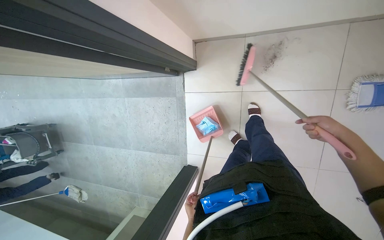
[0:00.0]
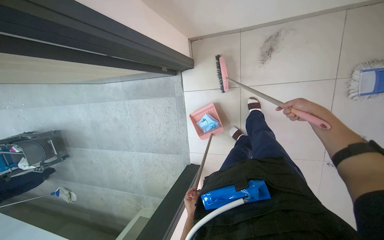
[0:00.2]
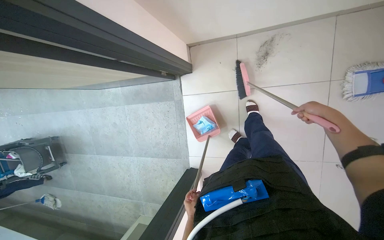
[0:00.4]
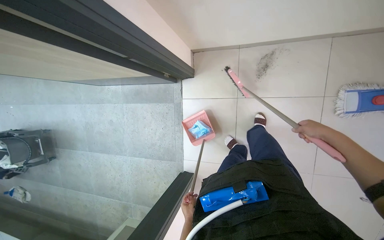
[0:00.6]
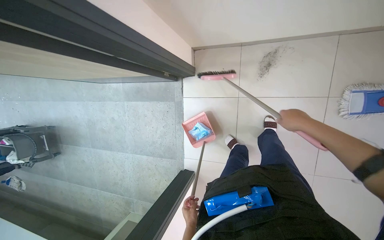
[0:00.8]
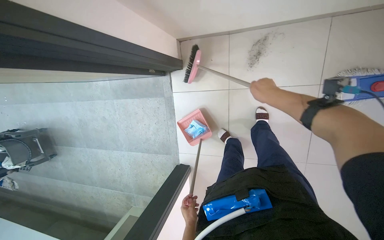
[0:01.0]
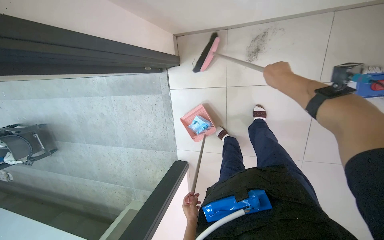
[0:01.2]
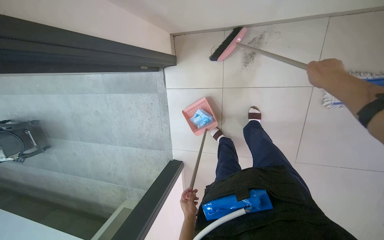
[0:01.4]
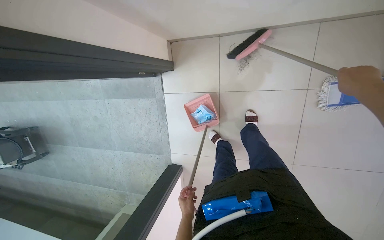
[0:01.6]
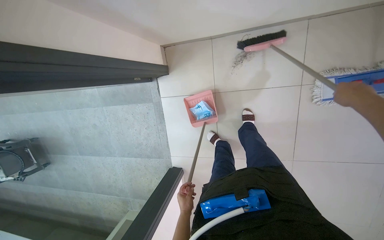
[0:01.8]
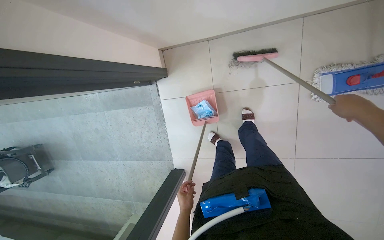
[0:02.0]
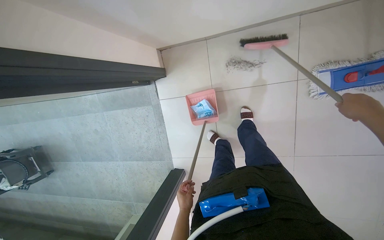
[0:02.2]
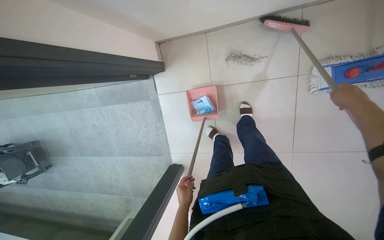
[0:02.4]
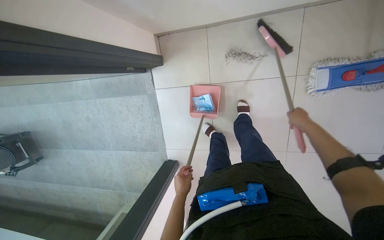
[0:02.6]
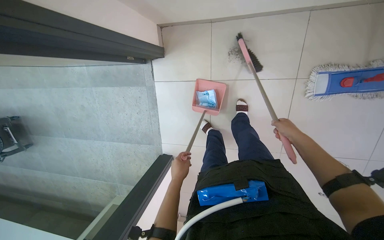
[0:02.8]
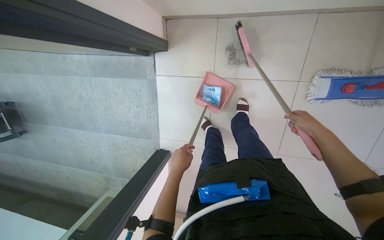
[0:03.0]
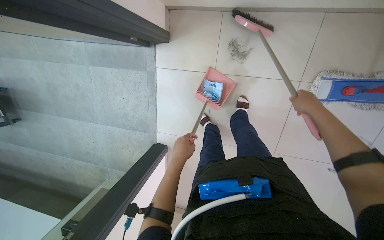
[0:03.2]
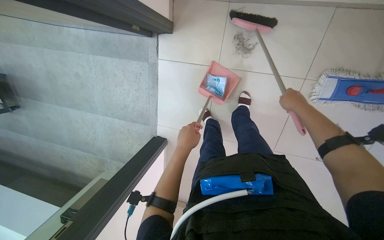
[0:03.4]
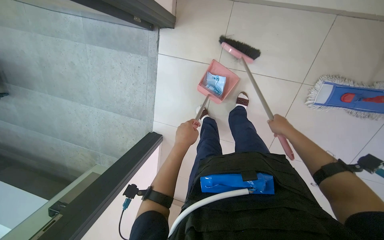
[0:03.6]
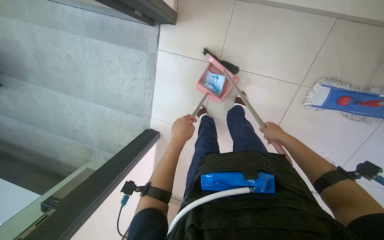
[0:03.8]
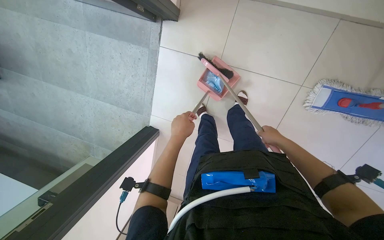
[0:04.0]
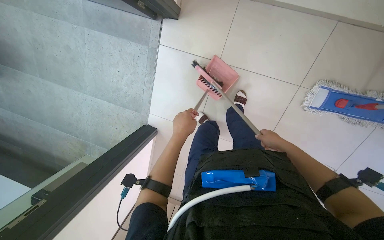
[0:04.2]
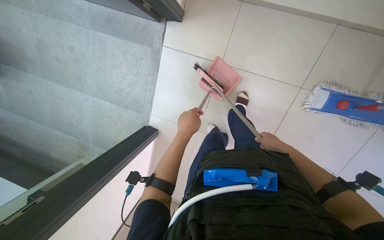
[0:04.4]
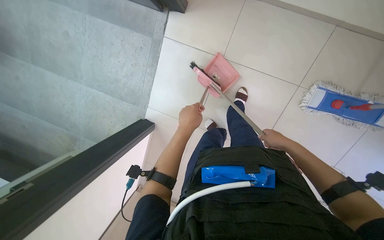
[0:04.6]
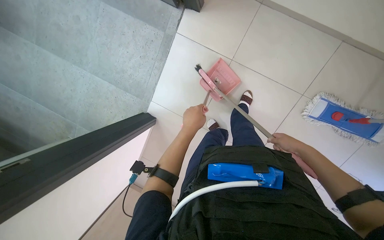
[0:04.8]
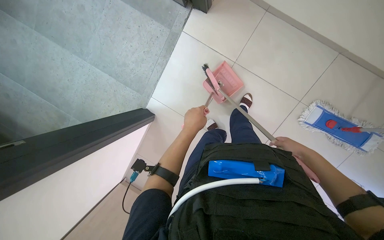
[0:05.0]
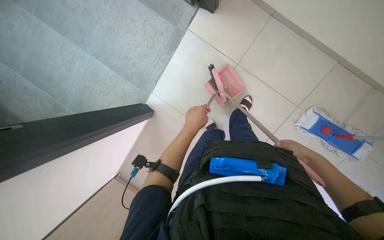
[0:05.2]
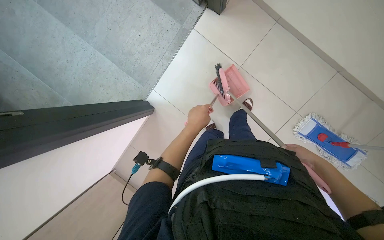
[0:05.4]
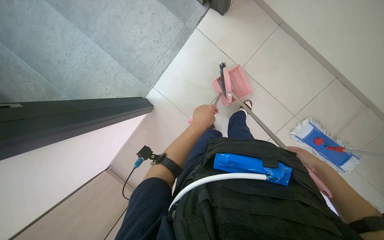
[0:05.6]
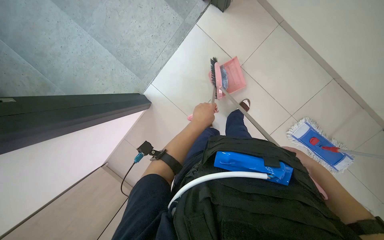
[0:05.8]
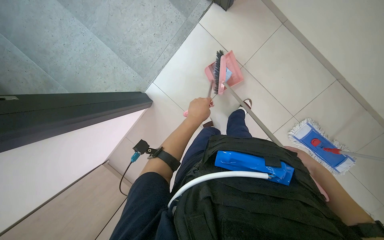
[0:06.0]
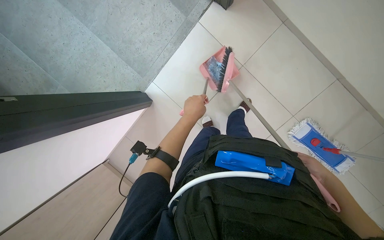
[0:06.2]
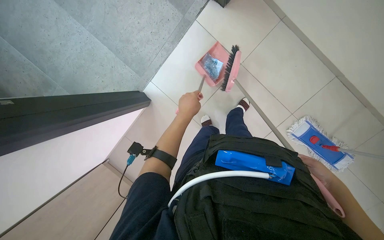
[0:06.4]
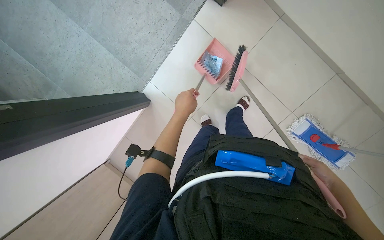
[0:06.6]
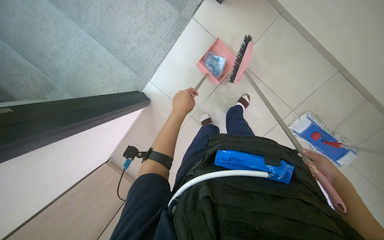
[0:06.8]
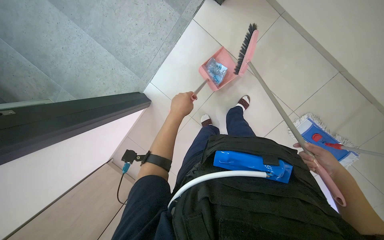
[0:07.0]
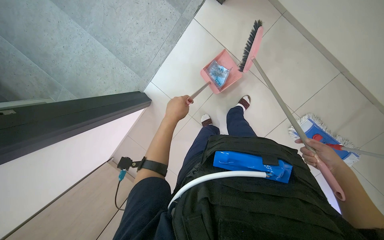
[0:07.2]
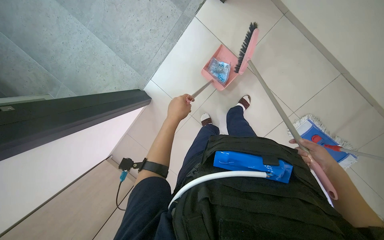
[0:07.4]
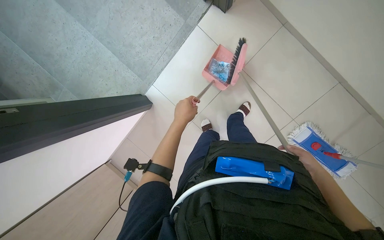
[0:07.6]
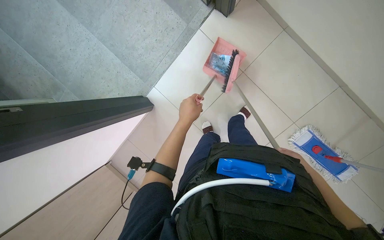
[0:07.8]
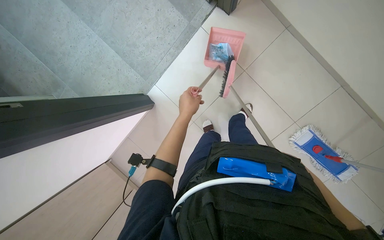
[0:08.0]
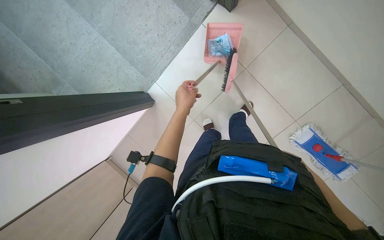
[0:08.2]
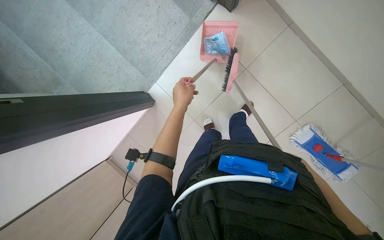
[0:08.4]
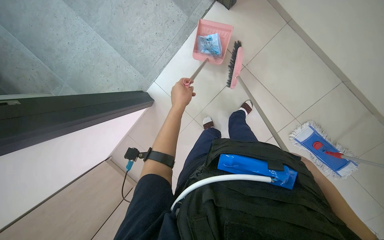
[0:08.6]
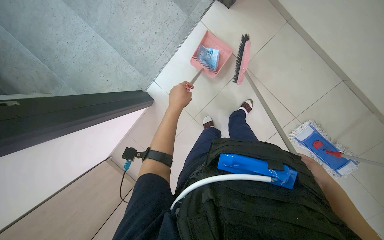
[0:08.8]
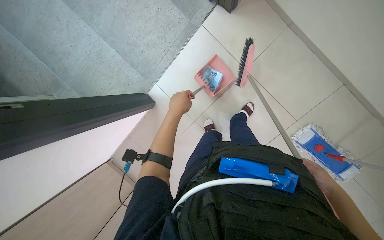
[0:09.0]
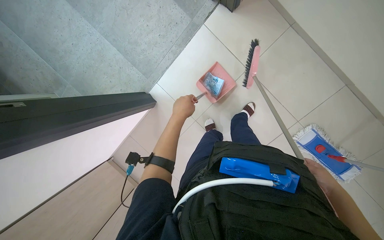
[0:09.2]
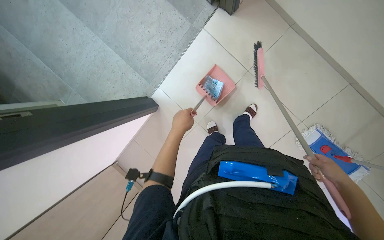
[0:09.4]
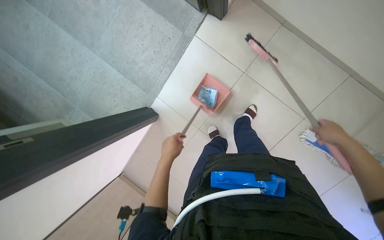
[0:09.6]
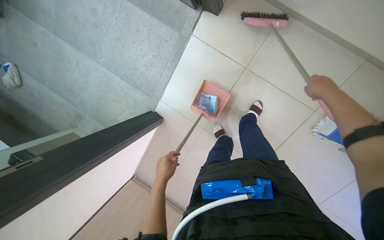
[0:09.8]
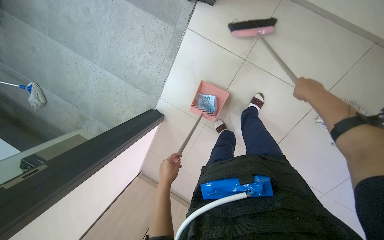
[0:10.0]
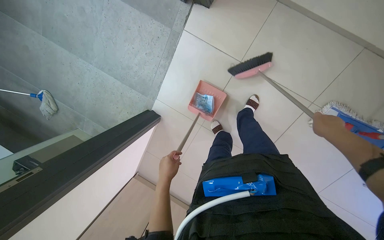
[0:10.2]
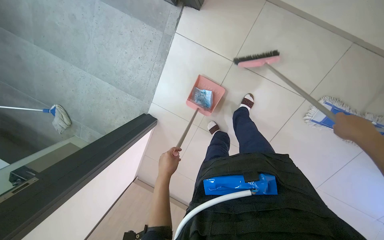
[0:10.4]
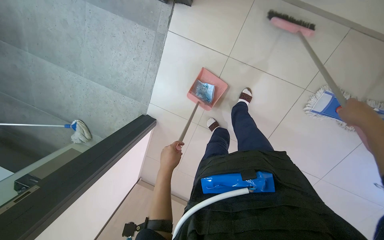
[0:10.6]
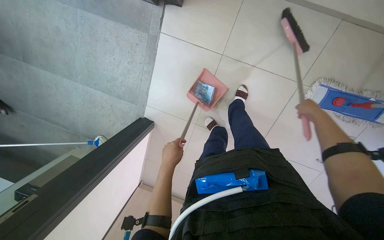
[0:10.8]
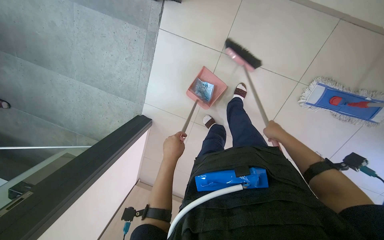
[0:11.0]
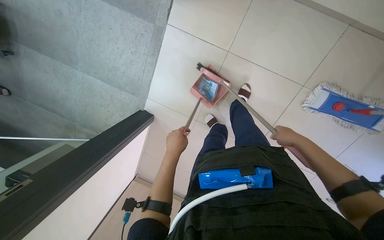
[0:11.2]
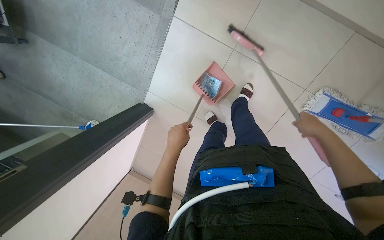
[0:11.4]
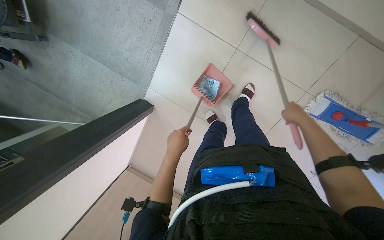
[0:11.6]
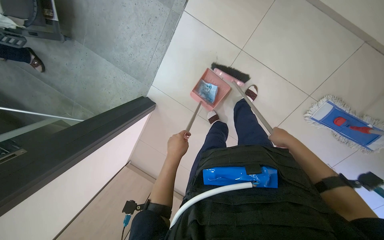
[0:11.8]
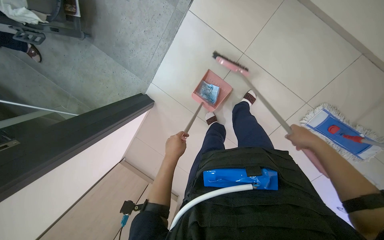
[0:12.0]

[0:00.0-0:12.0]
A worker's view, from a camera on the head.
Job: sweeping floor.
The whole recording: Sweeping and collecting debris from floor. The worker sweeps debris from the floor with a broom and collects it into a dustpan.
0:00.0 to 0:01.6: The right hand shifts approximately 20 cm up the picture and nearer to the camera, and reaches approximately 15 cm to the left, then returns. Meanwhile the left hand reaches roughly 10 cm farther from the camera, then returns.
0:01.6 to 0:03.0: The left hand goes about 15 cm up the picture and nearer to the camera. The right hand shifts about 20 cm down the picture and farther from the camera.
0:03.0 to 0:04.4: The right hand travels to the left by about 10 cm.
0:04.4 to 0:06.0: The right hand goes about 10 cm to the right.
0:06.0 to 0:07.6: The hands work in one place, with small movements.
0:09.0 to 0:10.4: The left hand goes some 15 cm down the picture.
0:10.4 to 0:12.0: The right hand goes nearer and farther, roughly 20 cm each way, reversing 3 times.

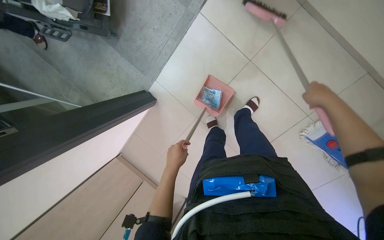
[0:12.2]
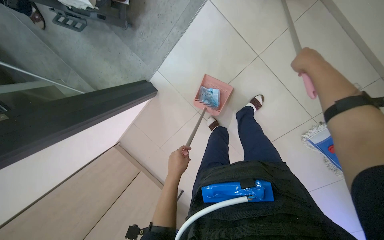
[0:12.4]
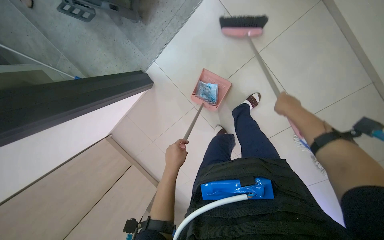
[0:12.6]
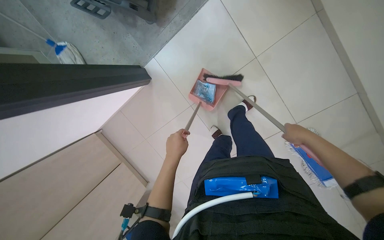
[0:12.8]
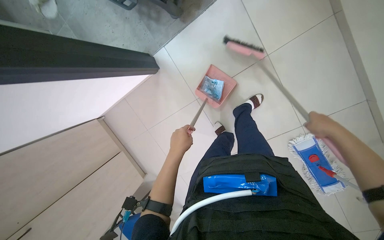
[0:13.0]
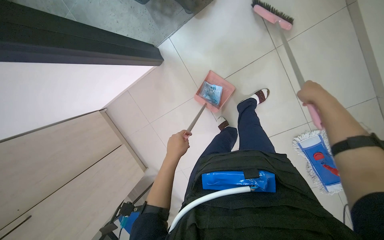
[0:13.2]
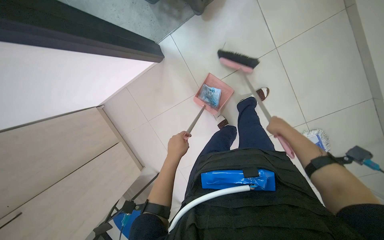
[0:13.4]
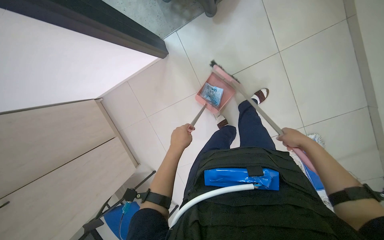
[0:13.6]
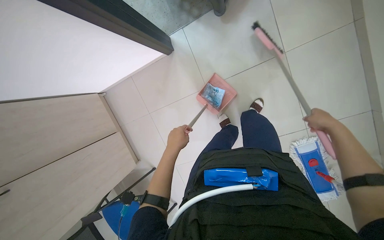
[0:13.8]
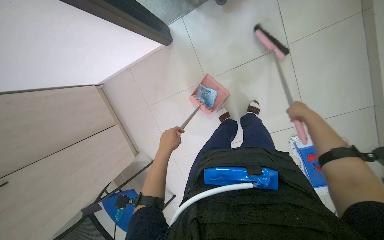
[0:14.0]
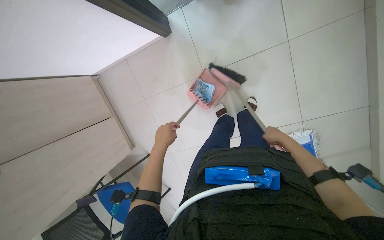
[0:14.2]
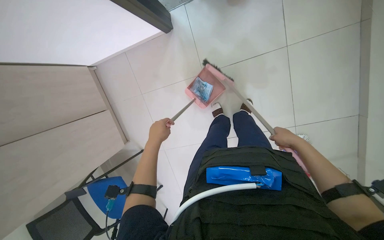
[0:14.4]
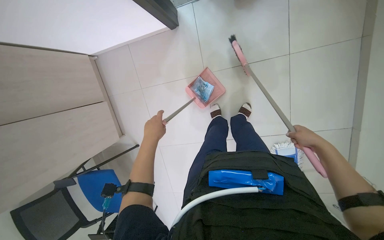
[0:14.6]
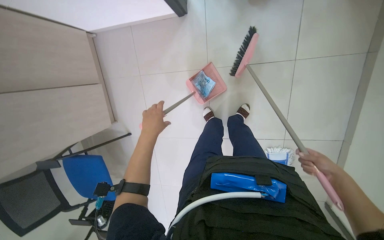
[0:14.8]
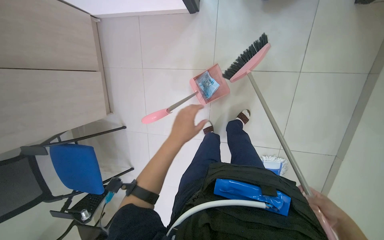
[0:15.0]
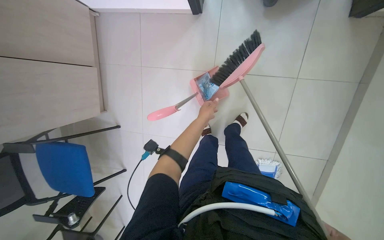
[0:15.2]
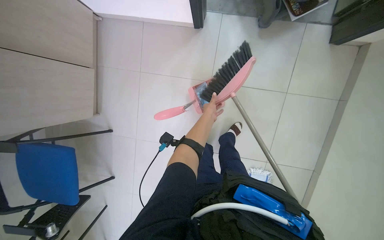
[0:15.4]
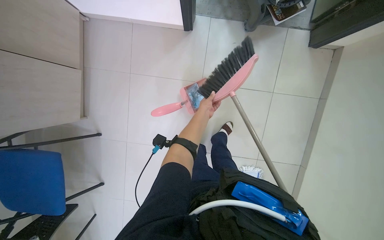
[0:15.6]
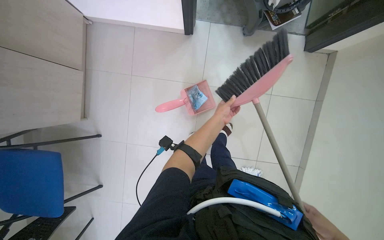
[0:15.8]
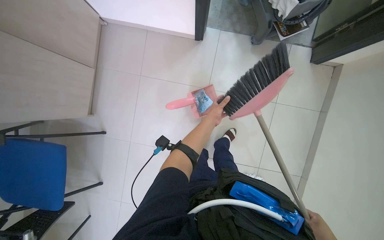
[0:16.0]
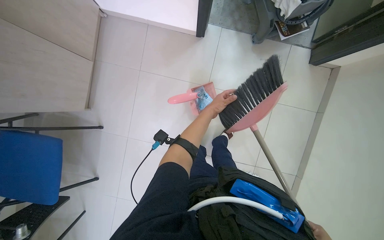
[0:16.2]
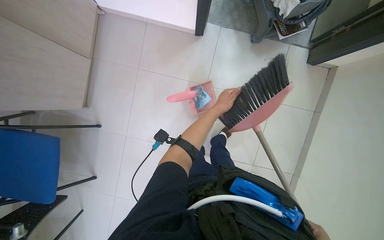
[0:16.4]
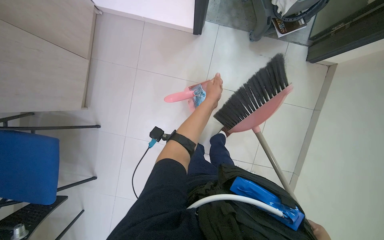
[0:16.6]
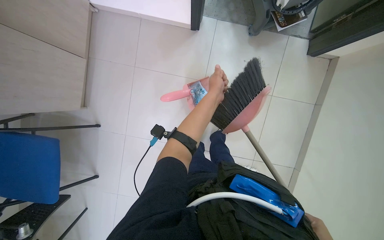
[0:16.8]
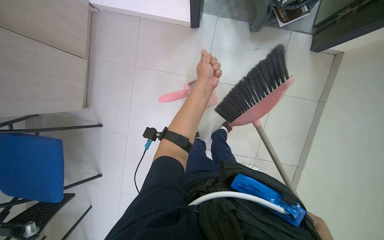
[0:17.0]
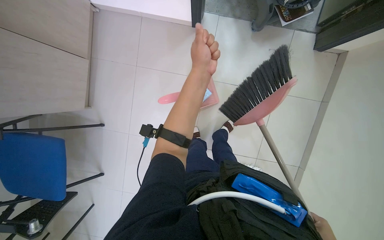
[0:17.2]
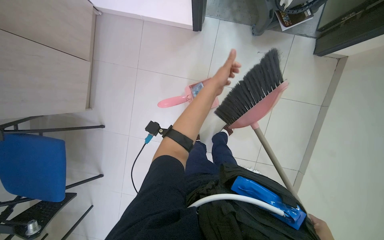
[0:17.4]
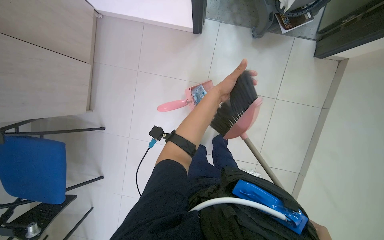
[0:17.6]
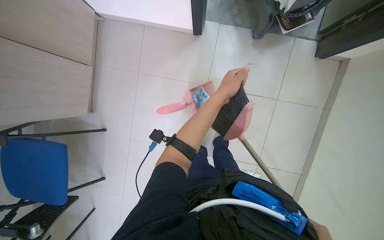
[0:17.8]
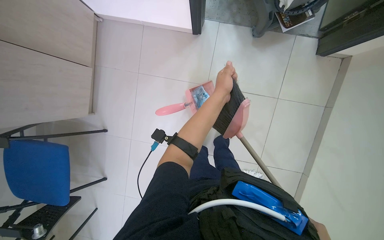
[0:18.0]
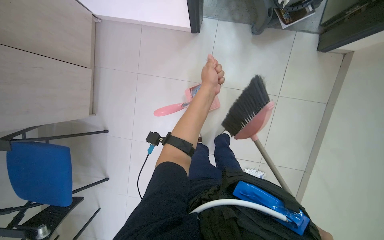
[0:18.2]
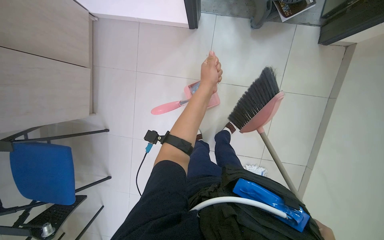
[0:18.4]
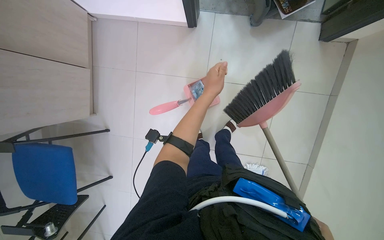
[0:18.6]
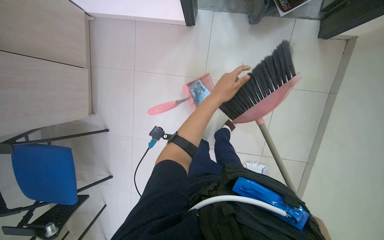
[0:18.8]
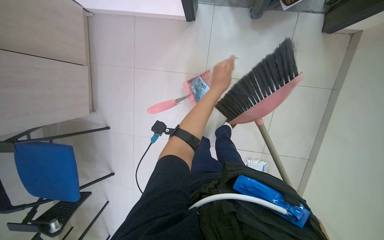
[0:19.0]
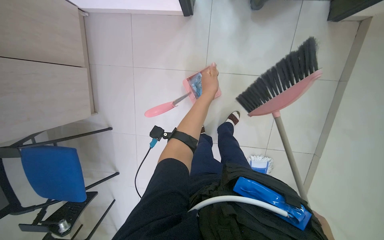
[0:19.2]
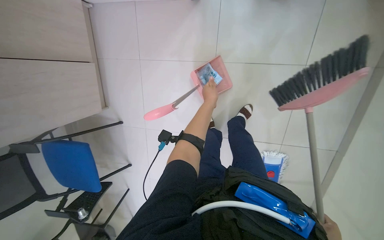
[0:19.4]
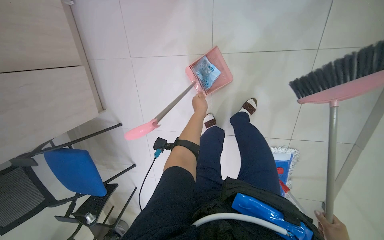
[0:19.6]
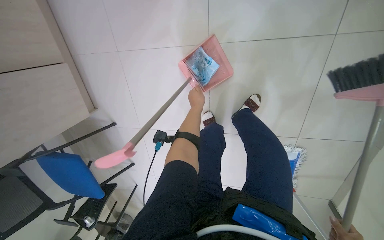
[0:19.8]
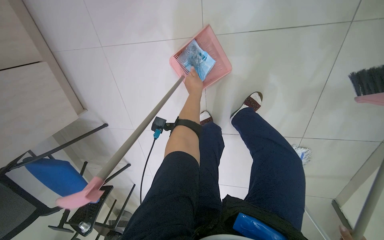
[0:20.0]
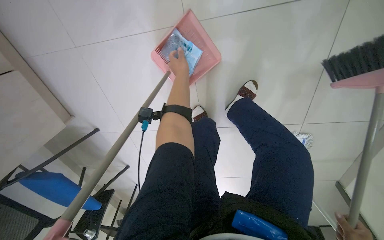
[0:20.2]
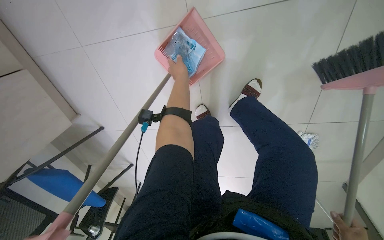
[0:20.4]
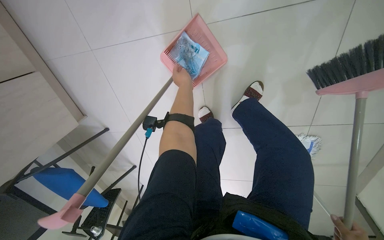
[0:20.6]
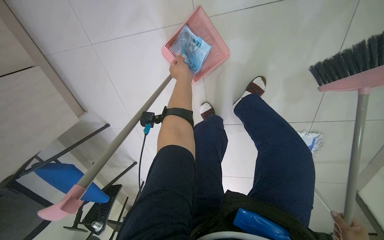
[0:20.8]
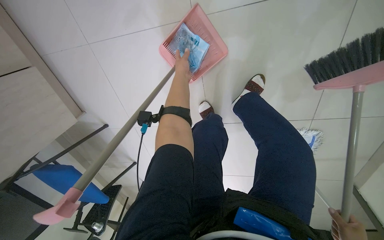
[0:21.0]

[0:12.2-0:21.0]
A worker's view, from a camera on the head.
Job: sweeping floor.
The whole recording: Sweeping and collecting debris from floor. The worker sweeps debris from the floor with a broom and collects it into a dustpan.
0:12.2 to 0:13.6: The right hand swings up and down the picture, approximately 20 cm each way, with 3 reversals.
0:13.6 to 0:15.2: The scene rotates clockwise by approximately 30 degrees. The left hand goes about 15 cm farther from the camera.
0:15.2 to 0:16.6: The left hand travels nearer to the camera by roughly 15 cm.
0:16.6 to 0:18.0: The left hand goes nearer and farther, roughly 10 cm each way, reversing 2 times.
0:18.0 to 0:19.6: The wearer looks some 15 degrees further downward. The left hand is displaced farther from the camera by about 25 cm.
0:19.6 to 0:21.0: The left hand travels up the picture by roughly 20 cm.
